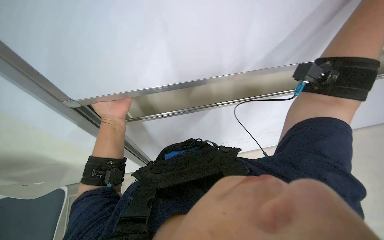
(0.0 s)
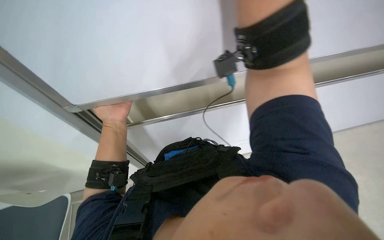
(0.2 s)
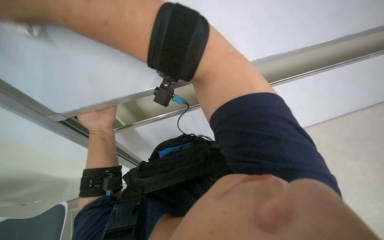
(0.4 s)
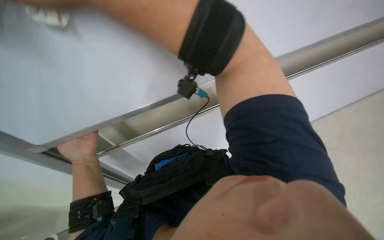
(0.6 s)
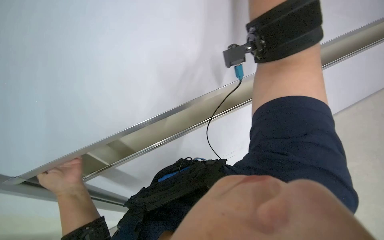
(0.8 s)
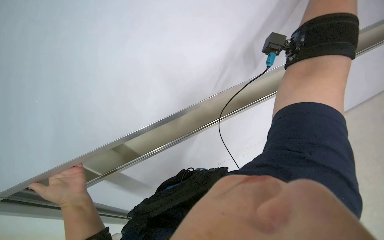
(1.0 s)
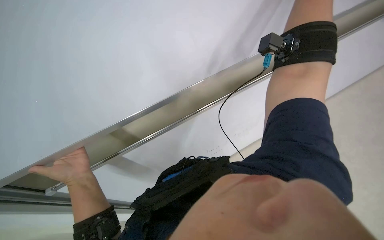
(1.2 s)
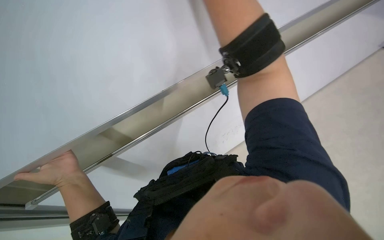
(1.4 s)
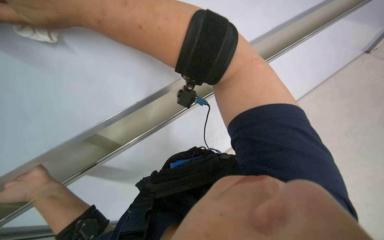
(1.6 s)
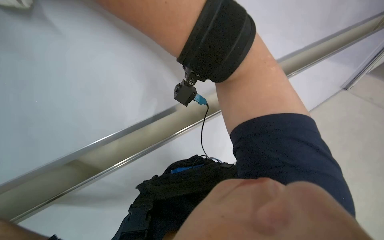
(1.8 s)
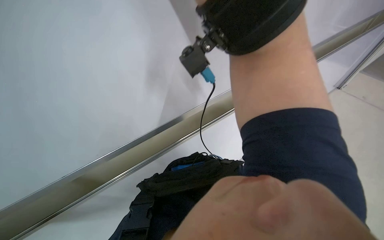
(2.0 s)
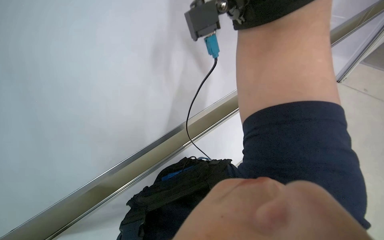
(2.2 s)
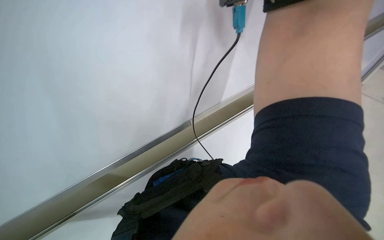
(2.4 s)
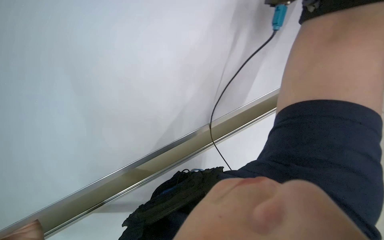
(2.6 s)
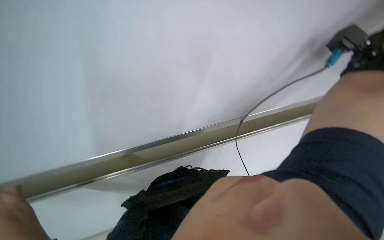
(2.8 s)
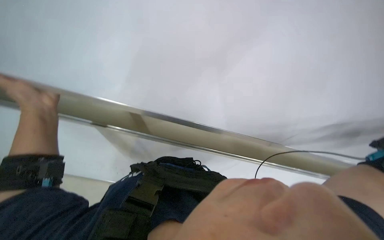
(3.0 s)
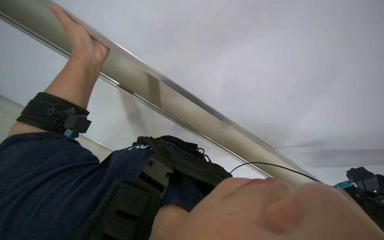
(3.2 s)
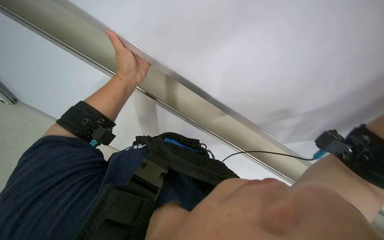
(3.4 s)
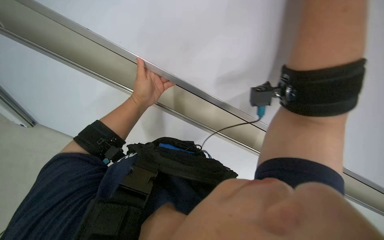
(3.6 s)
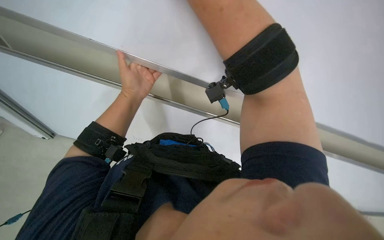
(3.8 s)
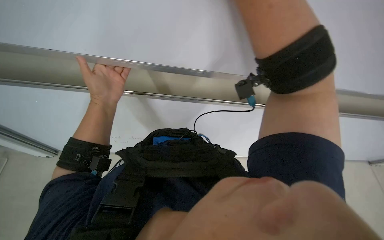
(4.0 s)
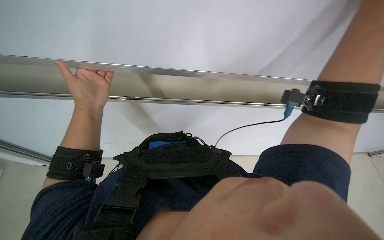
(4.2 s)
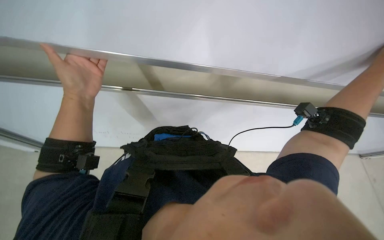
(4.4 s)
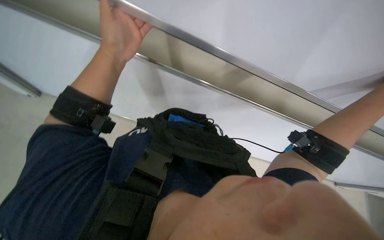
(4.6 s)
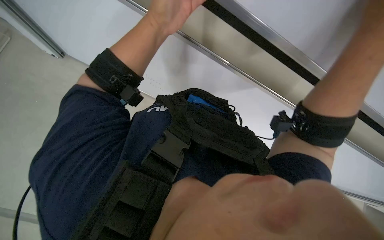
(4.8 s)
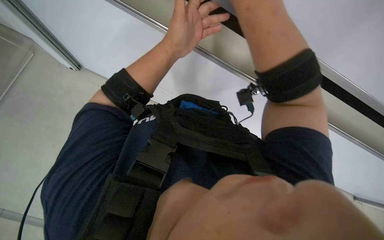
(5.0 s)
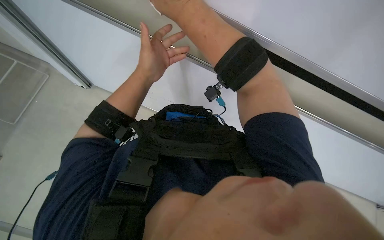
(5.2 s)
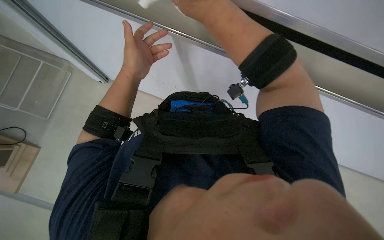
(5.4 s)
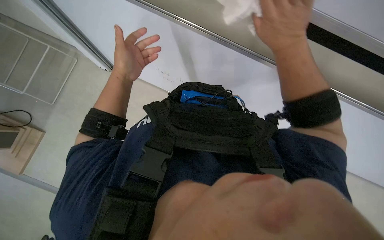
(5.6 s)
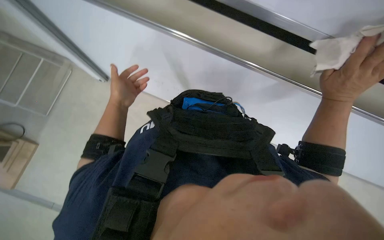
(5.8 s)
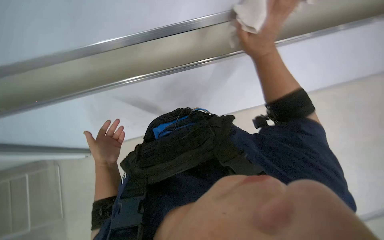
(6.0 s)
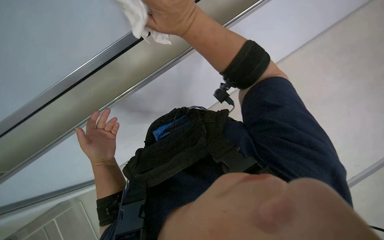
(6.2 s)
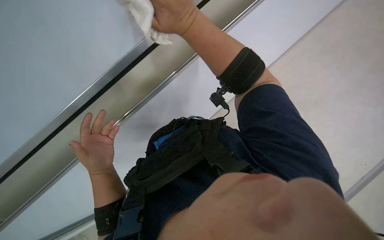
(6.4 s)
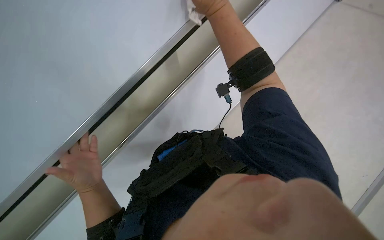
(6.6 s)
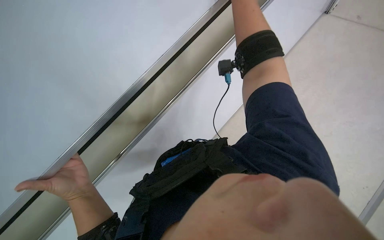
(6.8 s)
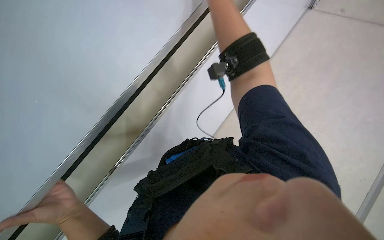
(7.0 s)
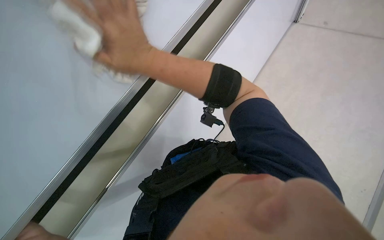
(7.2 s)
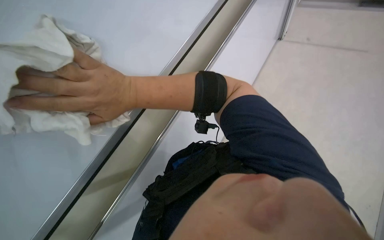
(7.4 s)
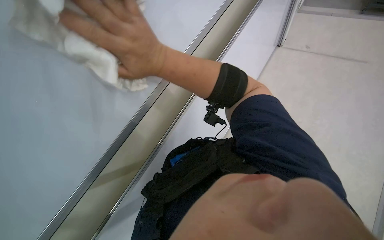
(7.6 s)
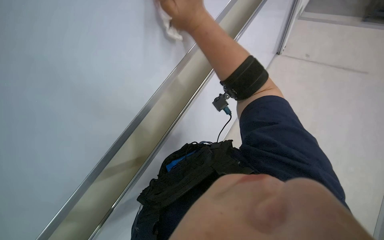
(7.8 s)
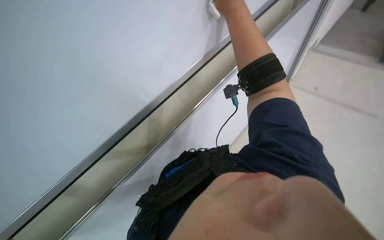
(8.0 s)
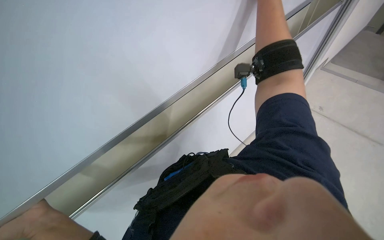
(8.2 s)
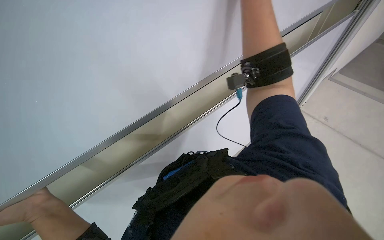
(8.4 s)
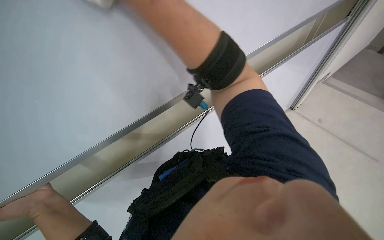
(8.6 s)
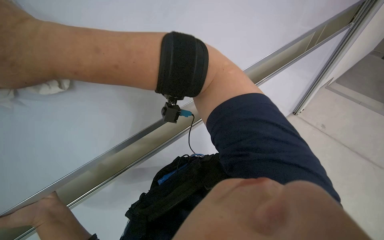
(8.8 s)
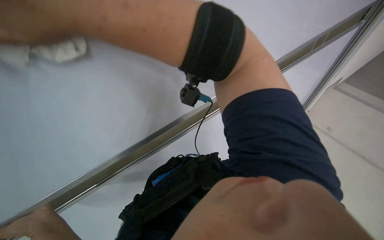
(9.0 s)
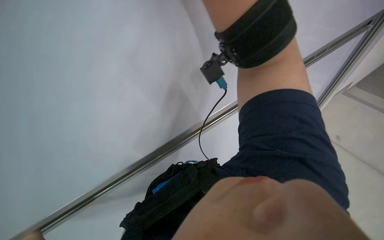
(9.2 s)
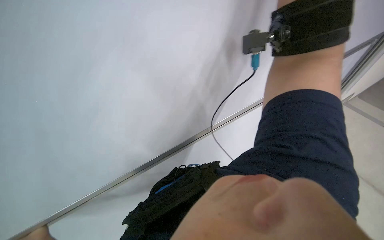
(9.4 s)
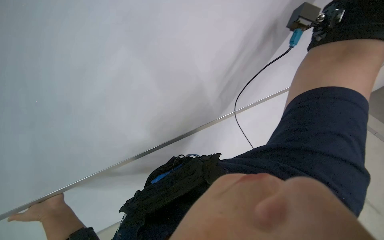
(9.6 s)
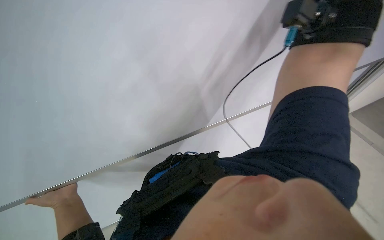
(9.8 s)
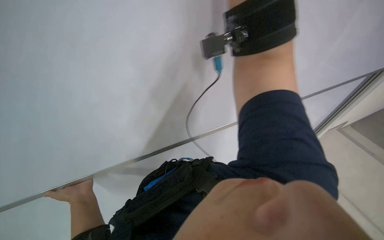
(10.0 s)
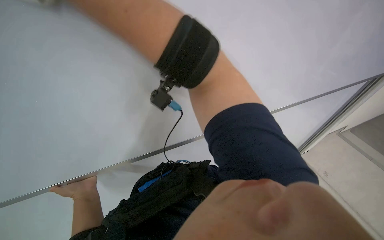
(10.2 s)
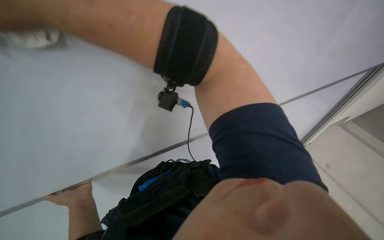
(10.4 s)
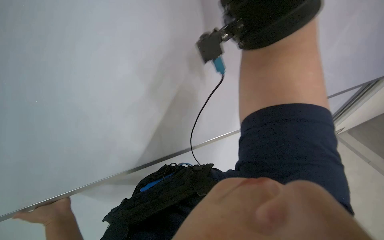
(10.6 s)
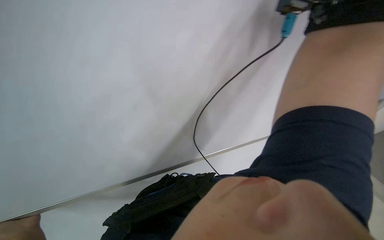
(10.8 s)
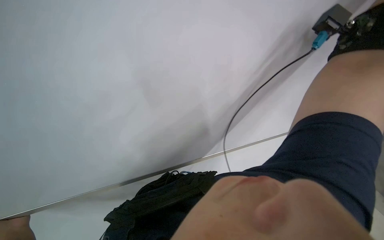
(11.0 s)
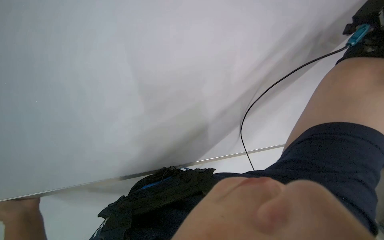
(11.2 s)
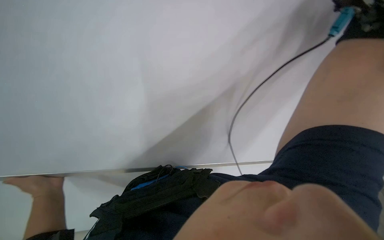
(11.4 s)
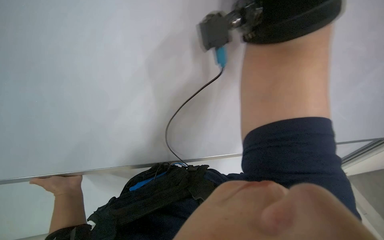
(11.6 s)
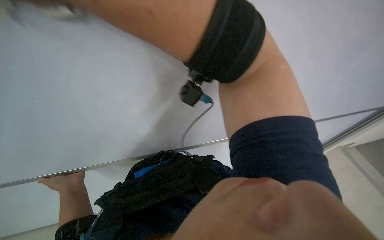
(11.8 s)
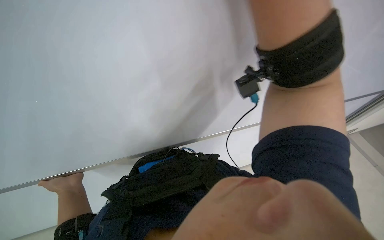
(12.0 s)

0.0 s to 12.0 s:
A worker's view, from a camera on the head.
Job: wiping surfaces.
The whole recording: Wiping whiteboard surface. The worker wipes the whiteboard surface with a white cloth.
0.0 to 1.6 s: The wearer's head swings some 40 degrees to the right.
3.0 to 4.4 s: The view tips downward by some 15 degrees.
7.6 to 9.0 s: Everything in view rotates about 30 degrees clockwise.
10.4 to 12.0 s: The view tips downward by approximately 15 degrees.

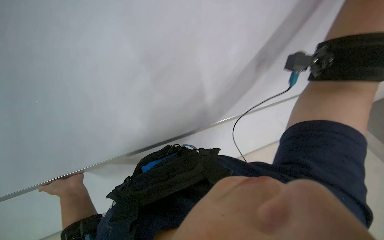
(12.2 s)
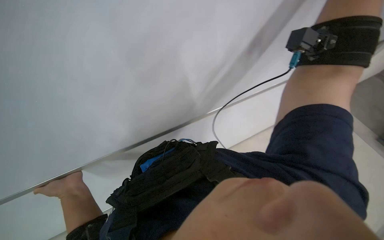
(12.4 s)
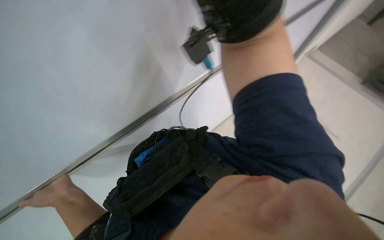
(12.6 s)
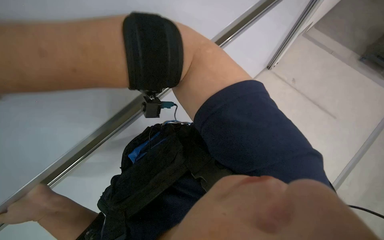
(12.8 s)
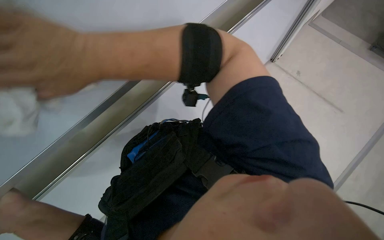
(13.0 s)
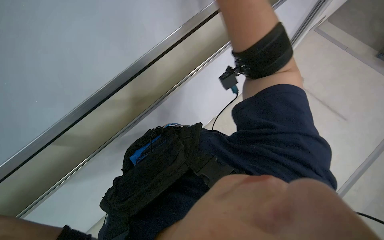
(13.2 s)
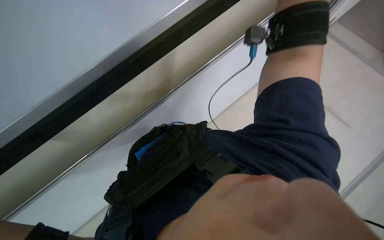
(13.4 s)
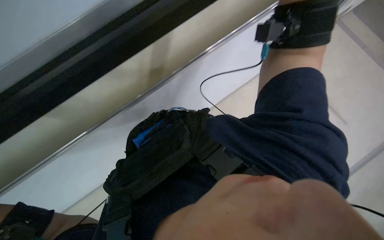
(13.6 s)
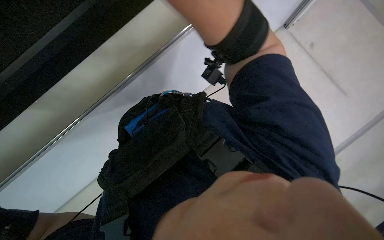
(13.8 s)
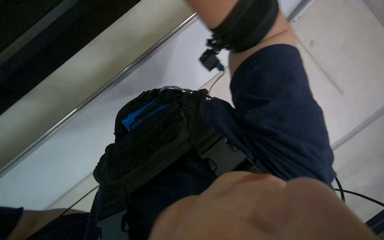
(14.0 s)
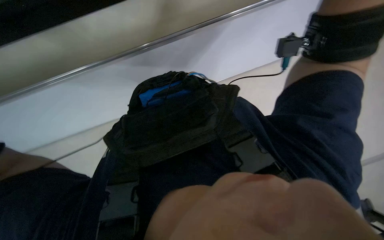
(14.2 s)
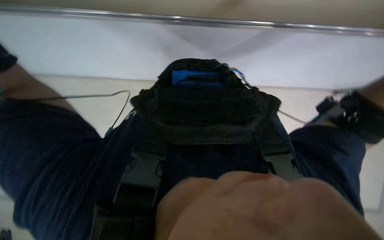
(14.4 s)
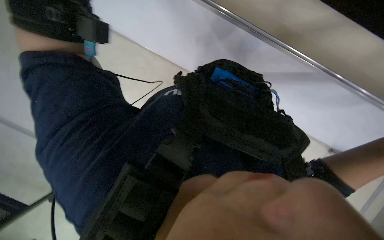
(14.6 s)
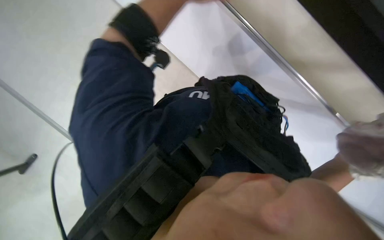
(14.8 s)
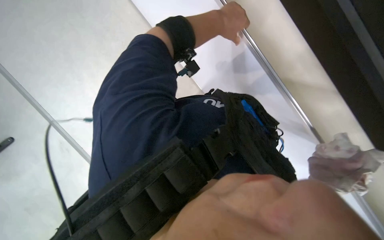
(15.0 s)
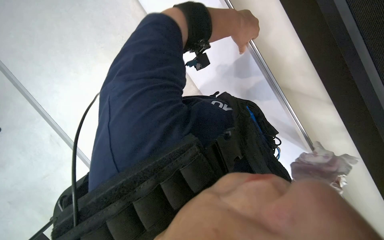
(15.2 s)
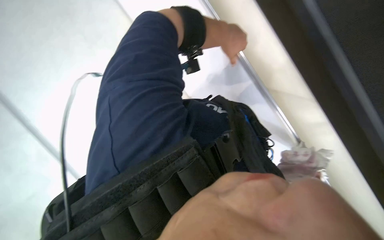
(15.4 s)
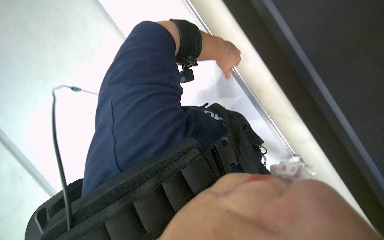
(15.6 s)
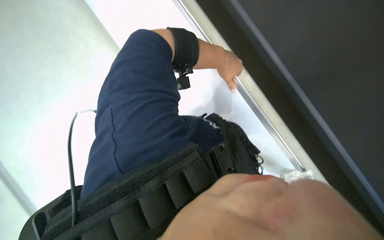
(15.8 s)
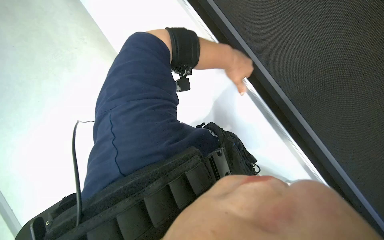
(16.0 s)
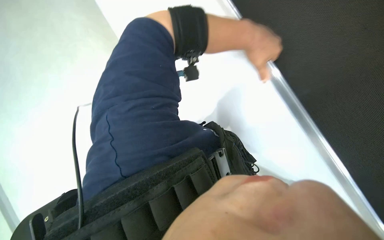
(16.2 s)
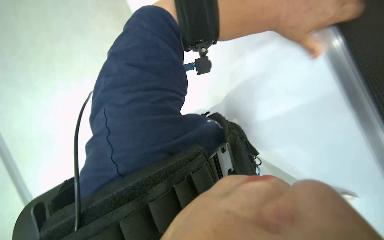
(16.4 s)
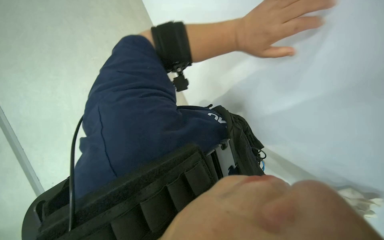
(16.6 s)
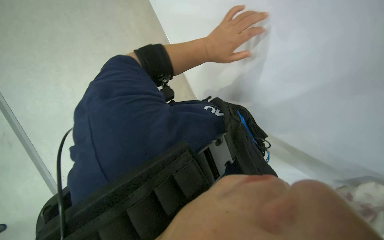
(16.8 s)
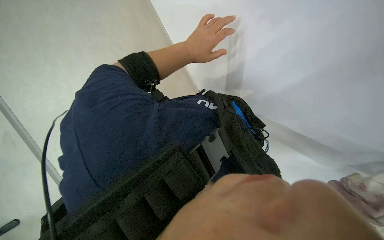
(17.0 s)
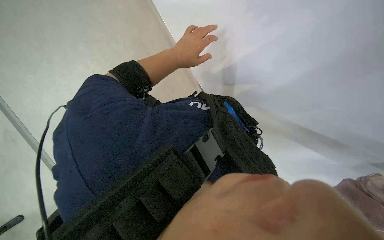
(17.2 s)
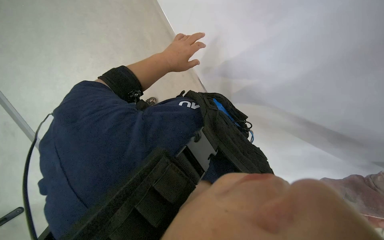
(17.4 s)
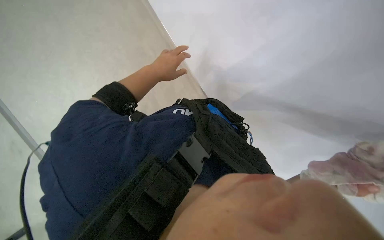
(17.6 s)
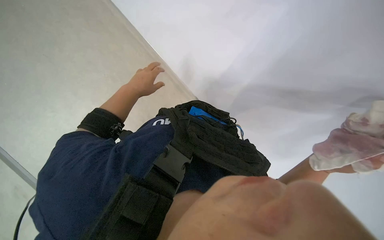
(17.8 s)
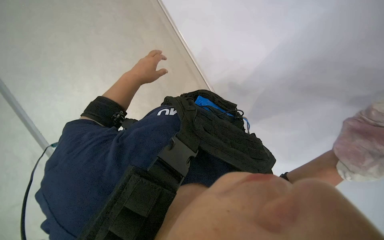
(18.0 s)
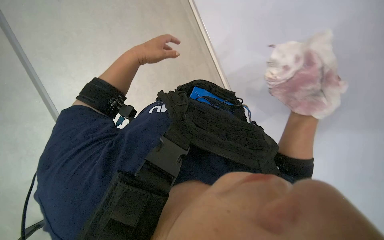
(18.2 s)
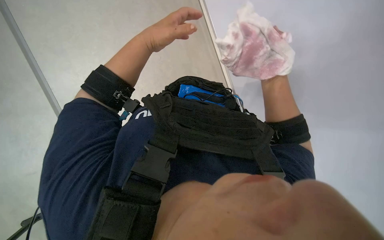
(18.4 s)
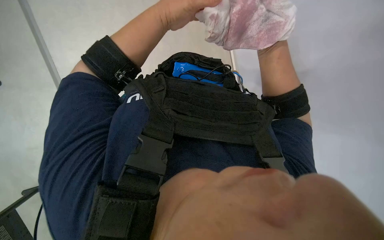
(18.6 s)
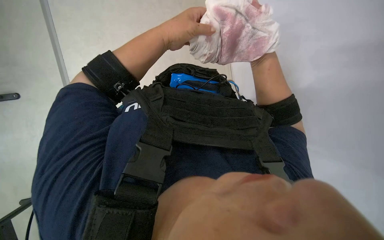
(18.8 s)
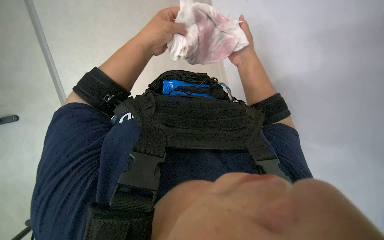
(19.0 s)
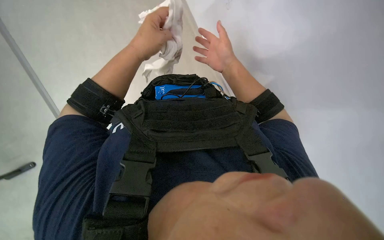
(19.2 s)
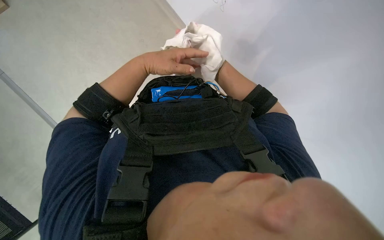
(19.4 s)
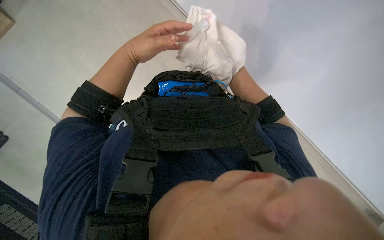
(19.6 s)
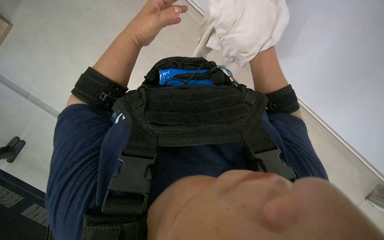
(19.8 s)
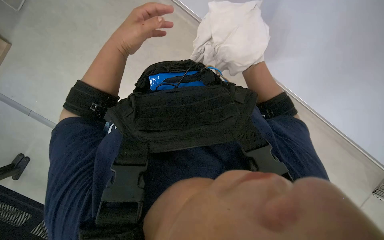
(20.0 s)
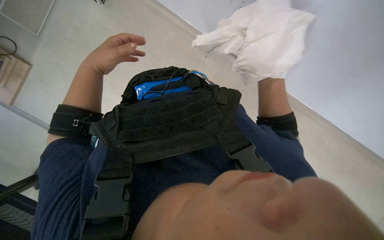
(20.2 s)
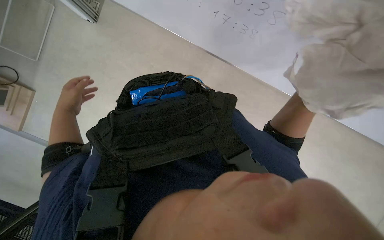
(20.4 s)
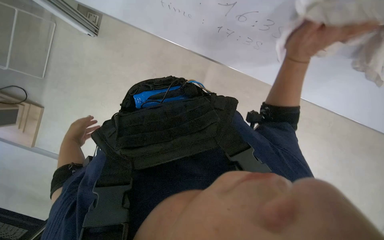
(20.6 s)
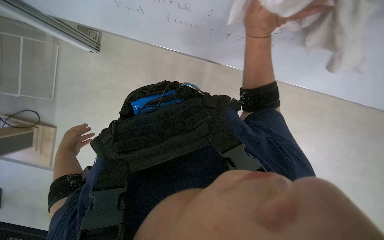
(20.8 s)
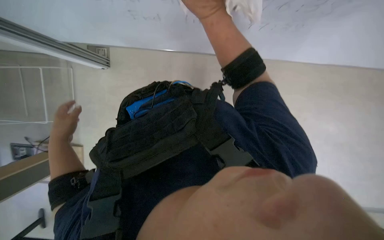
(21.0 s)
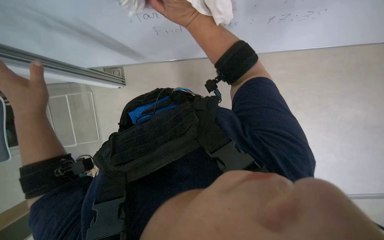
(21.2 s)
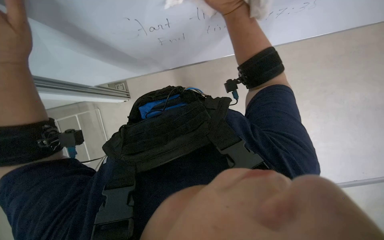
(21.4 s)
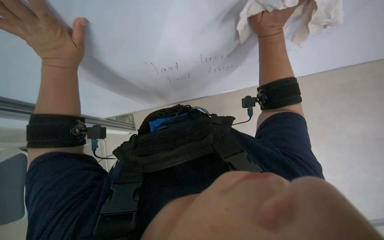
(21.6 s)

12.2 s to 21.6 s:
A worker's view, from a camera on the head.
Job: wiping surfaces.
The whole recording: Wiping whiteboard surface. The worker wipes the whiteboard surface with a white cloth.
13.8 to 15.4 s: The view pans to the right by approximately 25 degrees. Everything in view rotates about 70 degrees clockwise.
17.0 to 18.4 s: The left hand travels nearer to the camera by about 10 cm.
20.0 to 21.6 s: The view tilts about 30 degrees upward.
